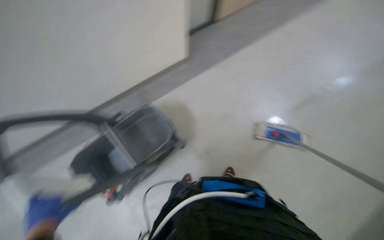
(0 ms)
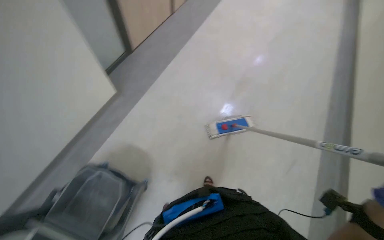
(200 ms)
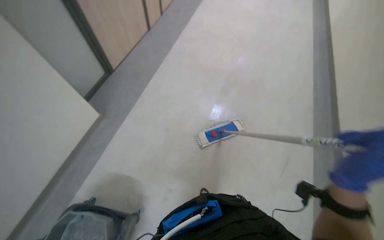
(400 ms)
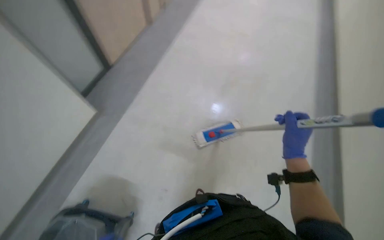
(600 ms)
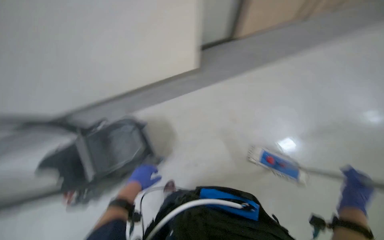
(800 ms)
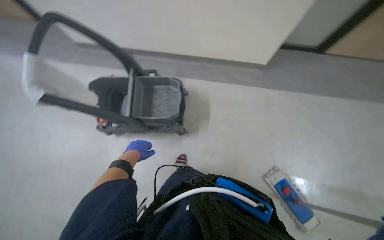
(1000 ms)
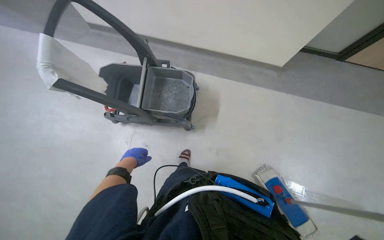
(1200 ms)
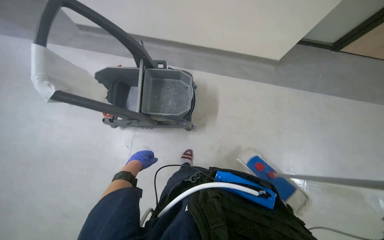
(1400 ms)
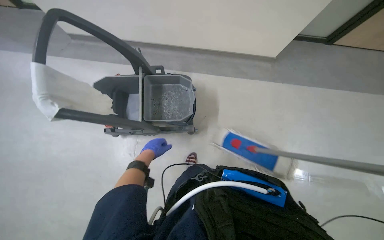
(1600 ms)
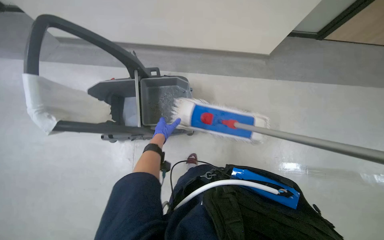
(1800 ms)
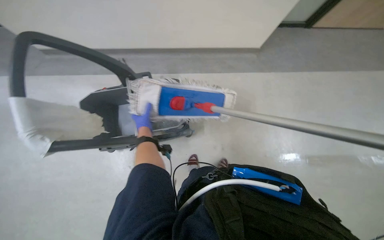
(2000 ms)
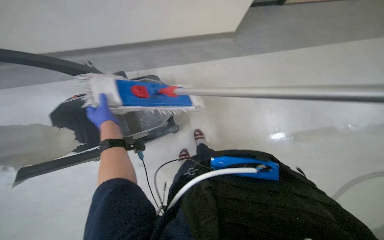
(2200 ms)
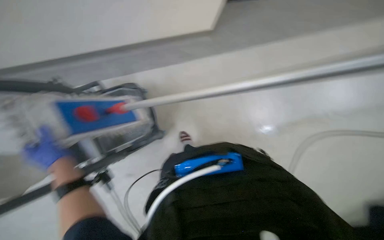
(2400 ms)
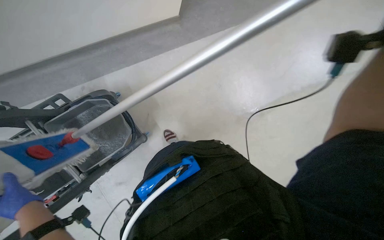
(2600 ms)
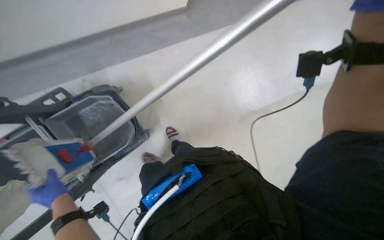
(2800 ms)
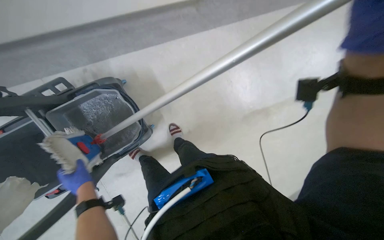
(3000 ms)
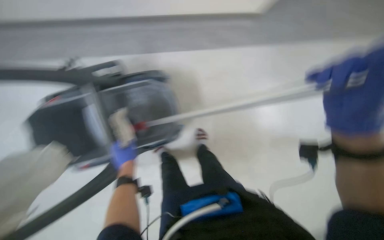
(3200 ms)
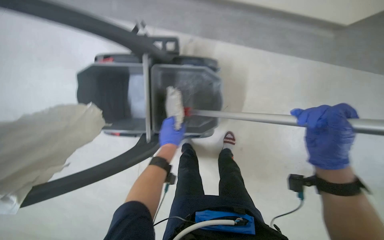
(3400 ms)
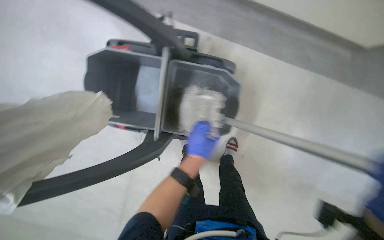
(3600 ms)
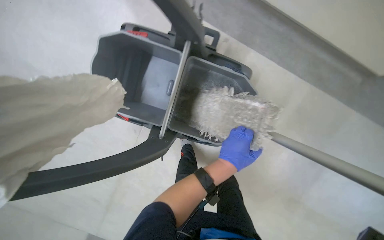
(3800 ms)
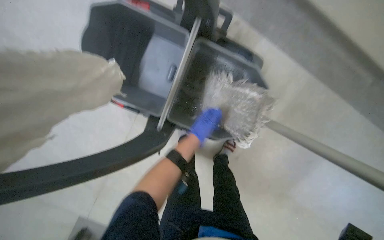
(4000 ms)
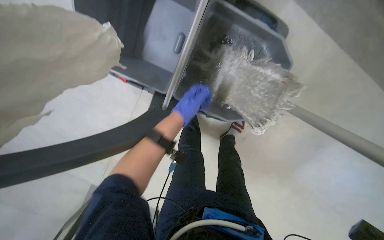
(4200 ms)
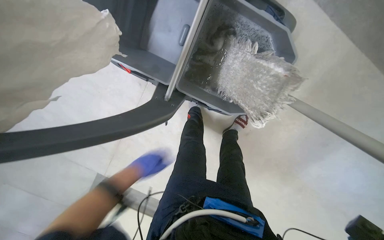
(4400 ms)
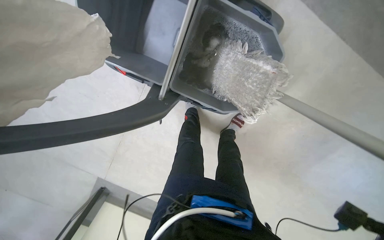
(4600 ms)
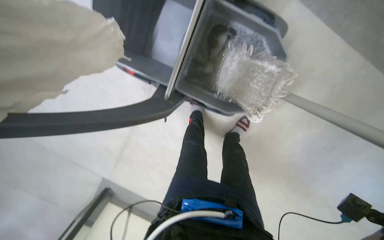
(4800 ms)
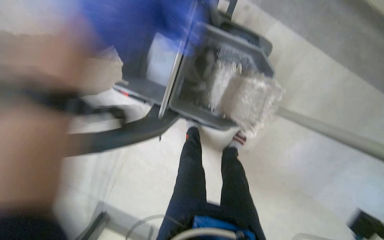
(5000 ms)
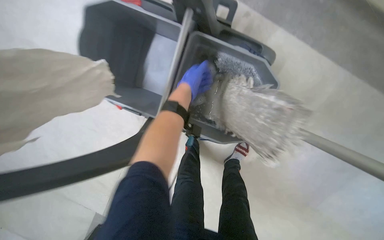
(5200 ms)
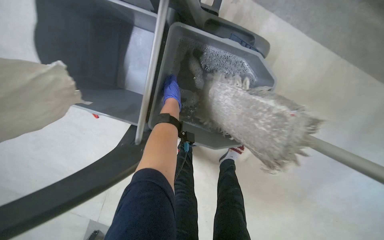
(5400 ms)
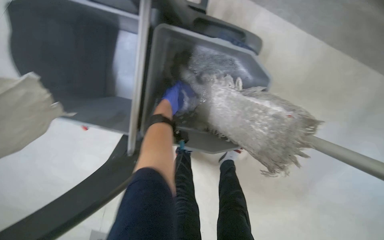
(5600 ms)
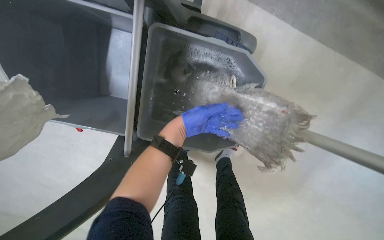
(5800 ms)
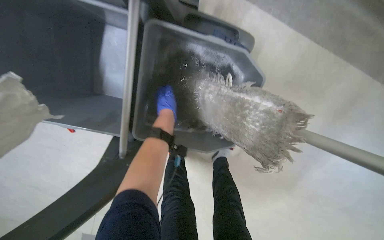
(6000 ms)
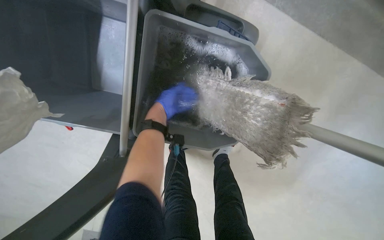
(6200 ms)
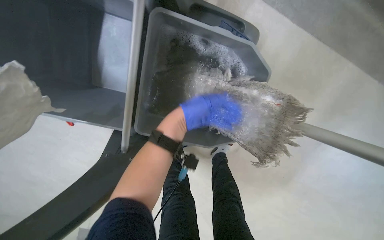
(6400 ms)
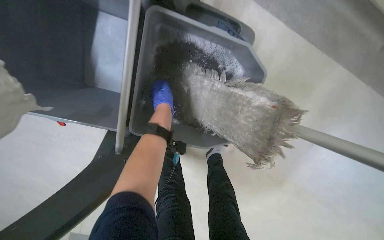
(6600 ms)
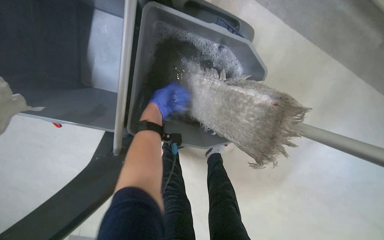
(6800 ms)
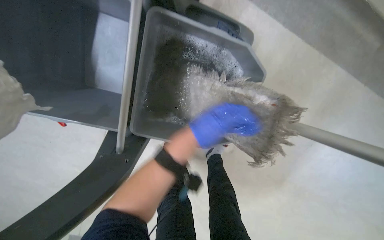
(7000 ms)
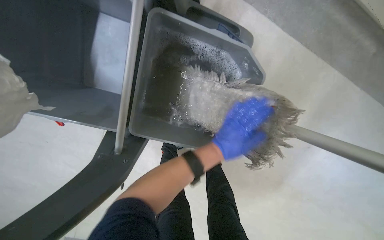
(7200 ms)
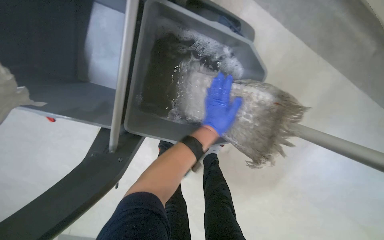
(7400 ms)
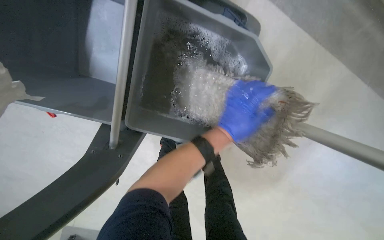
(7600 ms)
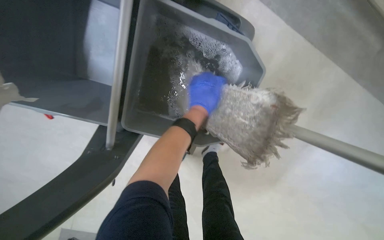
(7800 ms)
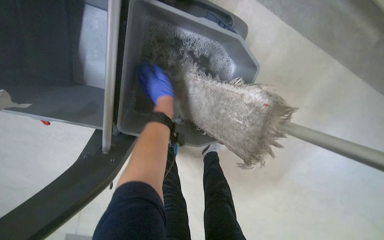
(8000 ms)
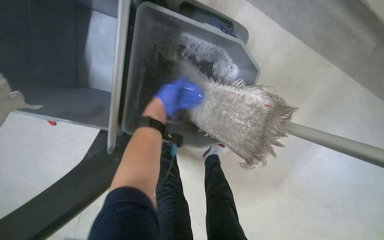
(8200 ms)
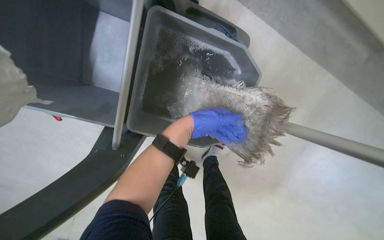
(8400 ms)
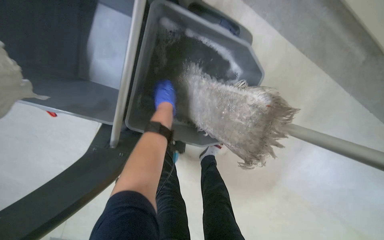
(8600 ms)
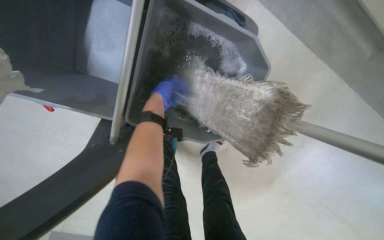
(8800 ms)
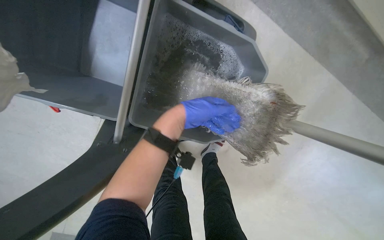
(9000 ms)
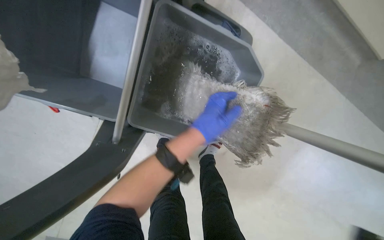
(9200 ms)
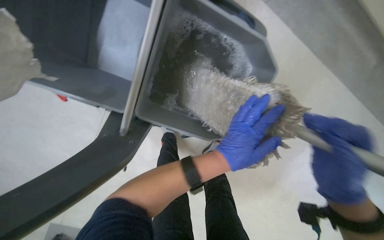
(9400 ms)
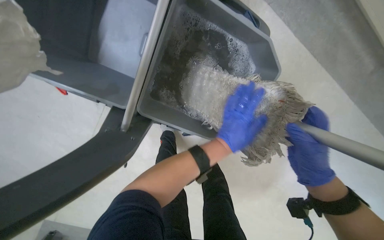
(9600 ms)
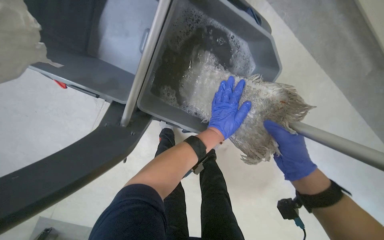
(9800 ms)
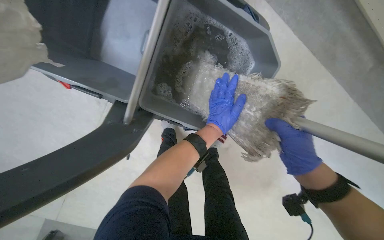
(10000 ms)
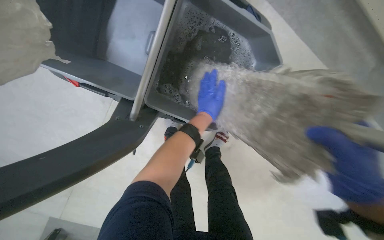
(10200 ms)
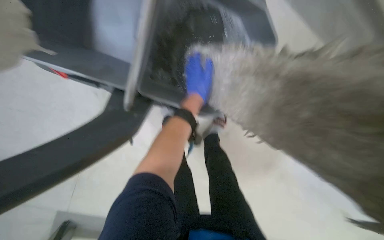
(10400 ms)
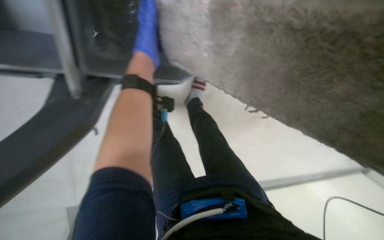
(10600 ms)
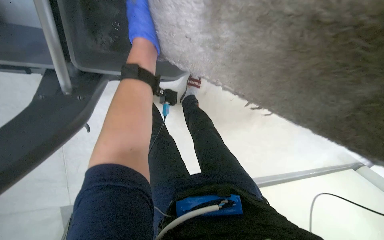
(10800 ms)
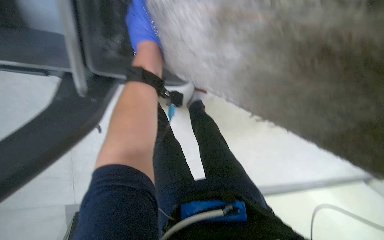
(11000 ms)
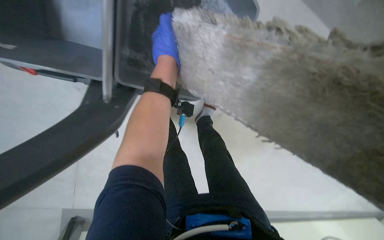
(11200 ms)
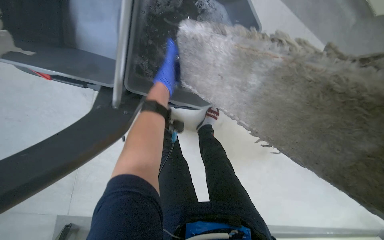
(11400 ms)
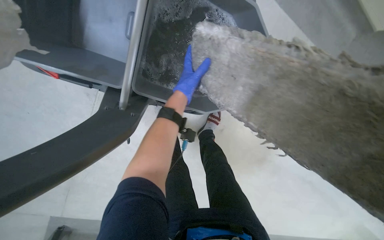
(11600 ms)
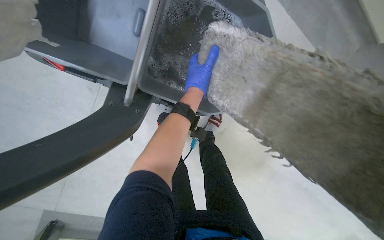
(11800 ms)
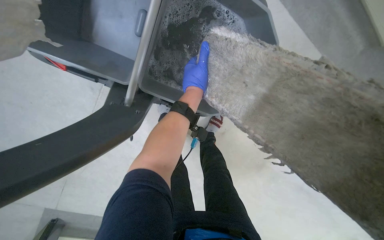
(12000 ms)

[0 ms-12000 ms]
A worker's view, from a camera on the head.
Job: mopping floor.
The whole recording: Cleaning mop head. The worker cleans the mop head in the bucket.
1600 ms to 3000 ms: The left hand moves nearer and farther over some 30 cm, changing direction 2 times.
3000 ms to 4400 ms: The head rotates about 60 degrees to the left. The camera pitches downward, by approximately 20 degrees.
6000 ms to 7600 ms: The left hand goes some 25 cm to the right and down the picture.
7600 ms to 9000 ms: The left hand moves left and right over some 20 cm, changing direction 3 times.
9000 ms to 10400 ms: The left hand shifts some 10 cm farther from the camera, and moves roughly 15 cm down the picture and comes back.
10400 ms to 12000 ms: The left hand moves nearer and farther over some 20 cm, changing direction 2 times.

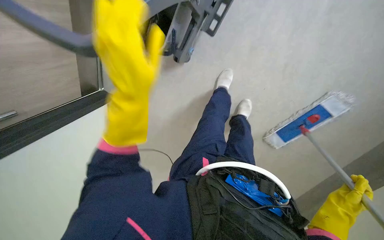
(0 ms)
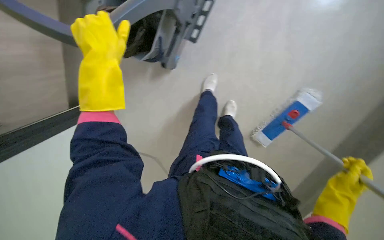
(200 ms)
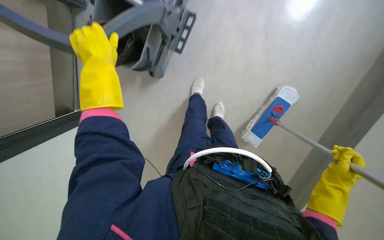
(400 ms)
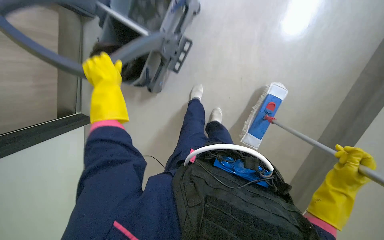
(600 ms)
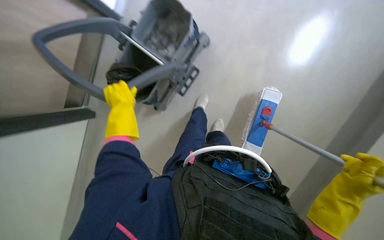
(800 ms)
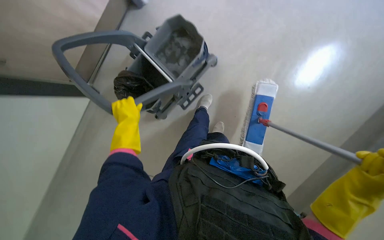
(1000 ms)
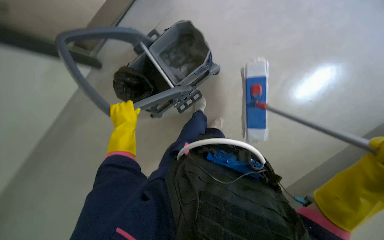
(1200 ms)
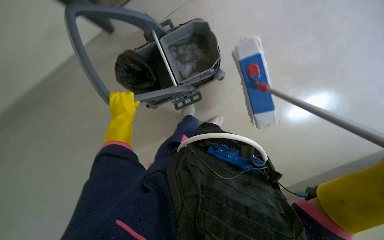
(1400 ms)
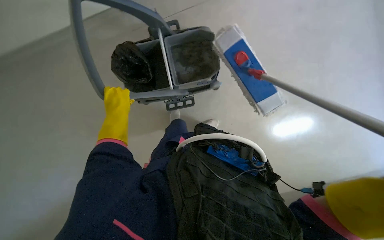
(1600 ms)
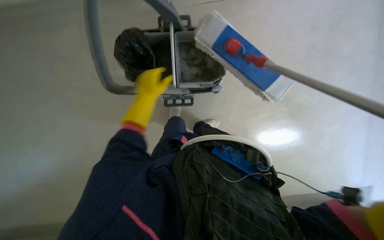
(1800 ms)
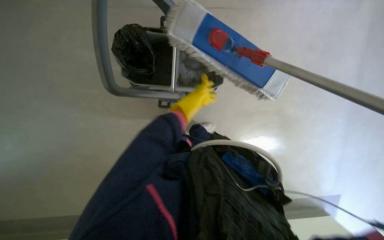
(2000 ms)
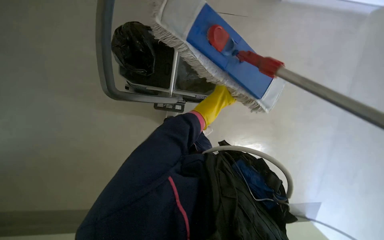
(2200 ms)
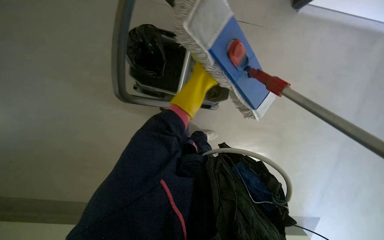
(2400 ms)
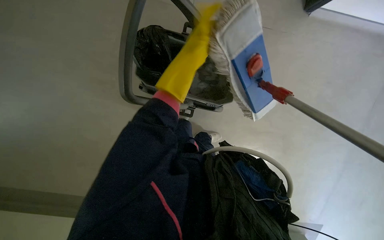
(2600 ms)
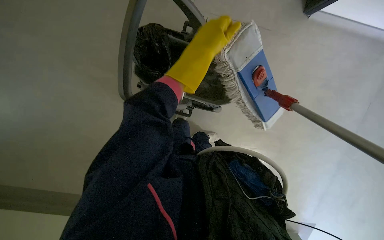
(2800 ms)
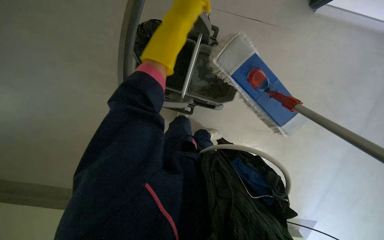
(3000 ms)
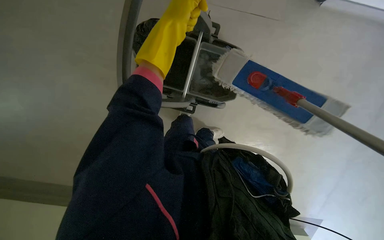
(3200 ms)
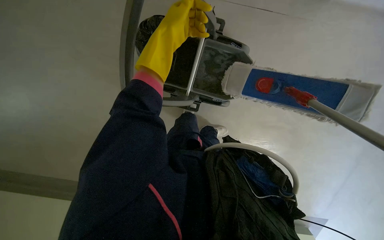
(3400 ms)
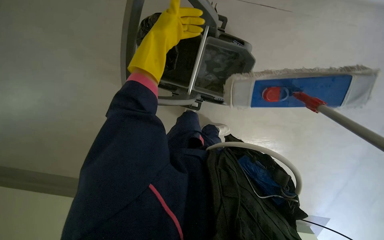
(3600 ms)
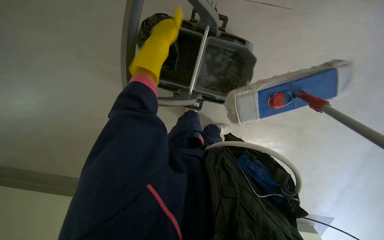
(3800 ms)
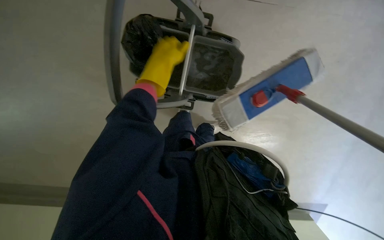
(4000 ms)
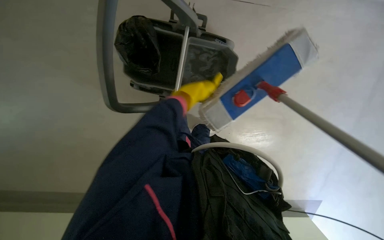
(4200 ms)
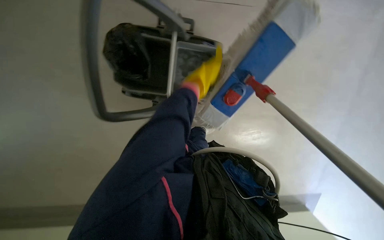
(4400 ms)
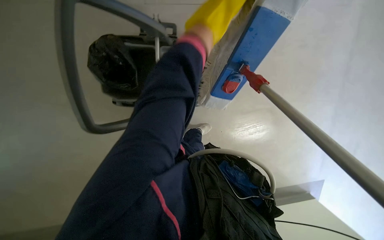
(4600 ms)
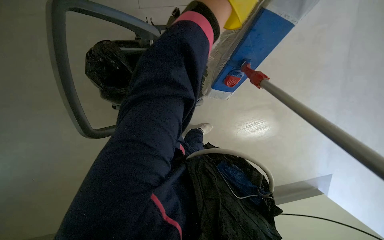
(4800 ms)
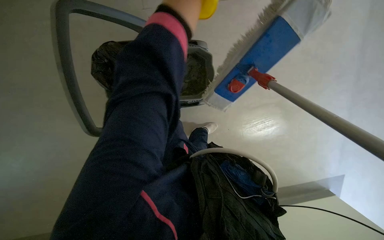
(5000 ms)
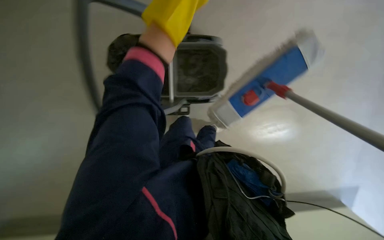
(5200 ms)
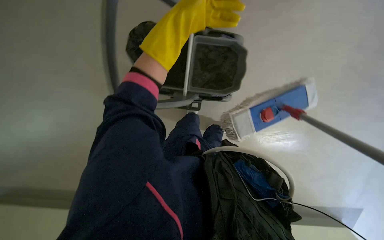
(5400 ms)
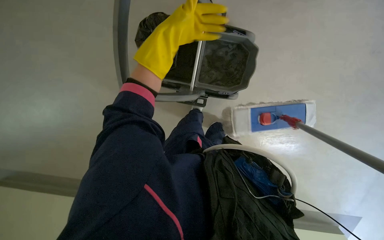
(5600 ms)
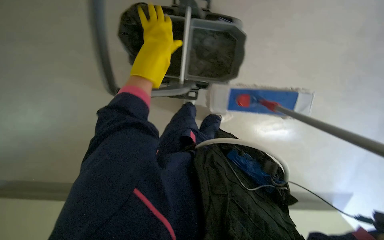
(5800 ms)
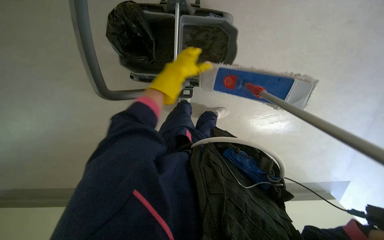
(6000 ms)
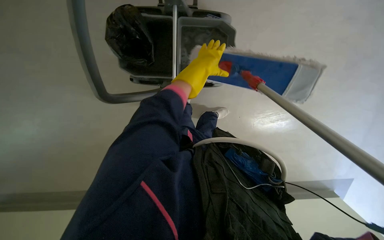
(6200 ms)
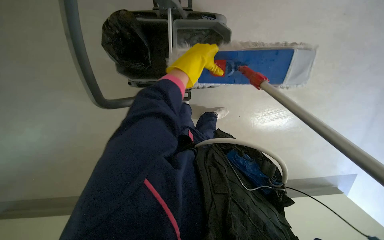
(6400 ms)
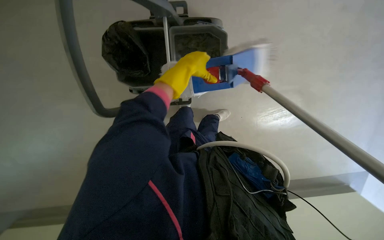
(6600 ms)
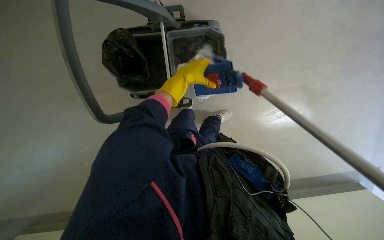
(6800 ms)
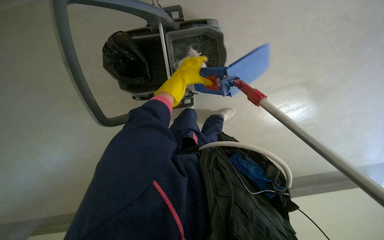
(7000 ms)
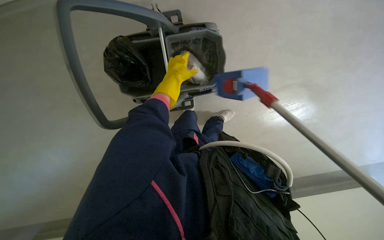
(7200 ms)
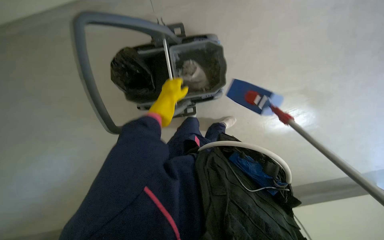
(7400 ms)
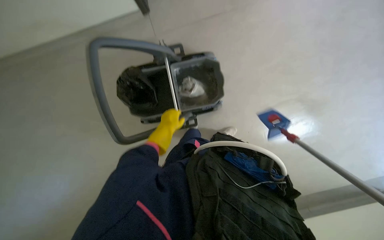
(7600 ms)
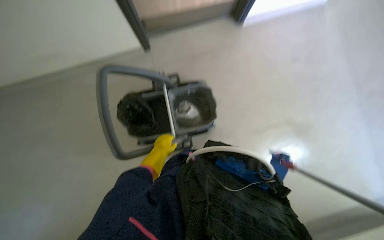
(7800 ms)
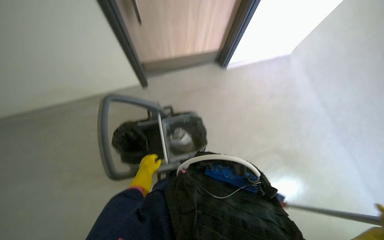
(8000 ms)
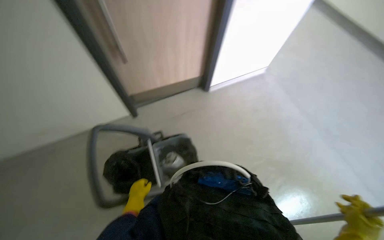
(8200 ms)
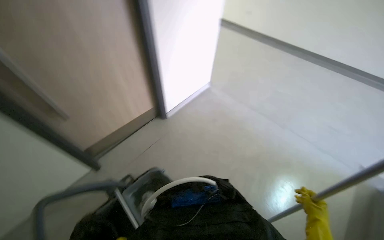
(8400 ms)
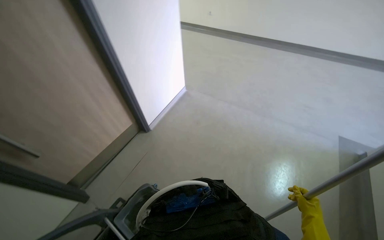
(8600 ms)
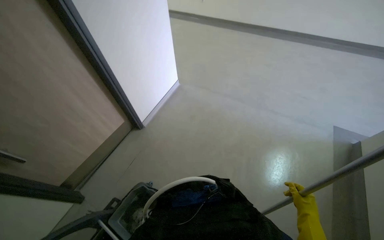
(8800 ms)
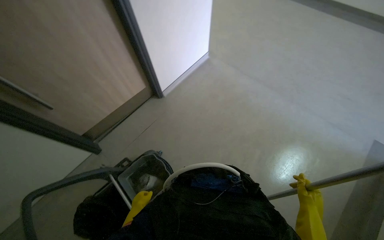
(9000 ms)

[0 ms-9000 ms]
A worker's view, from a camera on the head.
Job: preparing cleaning supplies.
The whole recording: Changing mop head. The worker moves the mop bucket, removes the mop head, and wrings it out.
0 ms to 1600 ms: The view pans to the right by roughly 15 degrees. The view tilts about 25 degrees upward.
1600 ms to 3000 ms: The left hand heads to the right, nearer to the camera and up the picture, covering some 20 cm.
3000 ms to 4400 ms: The left hand travels farther from the camera and down the picture by about 15 cm.
4400 ms to 6000 ms: The left hand moves about 15 cm nearer to the camera and comes back.
7600 ms to 9000 ms: The wearer looks roughly 35 degrees further to the right. The view tips upward by about 40 degrees.
